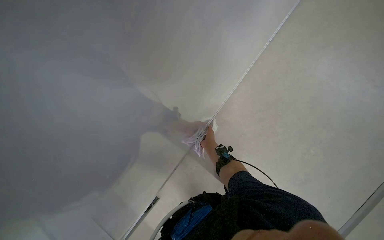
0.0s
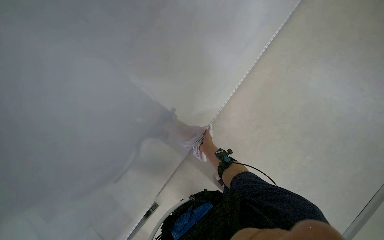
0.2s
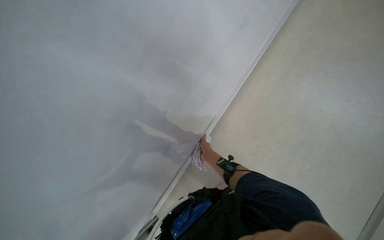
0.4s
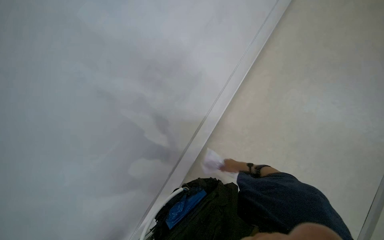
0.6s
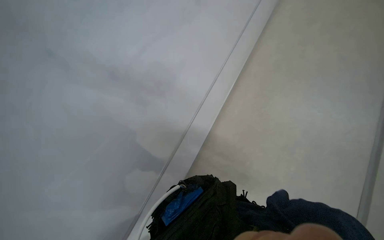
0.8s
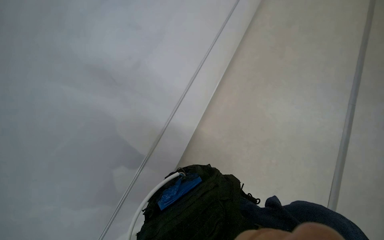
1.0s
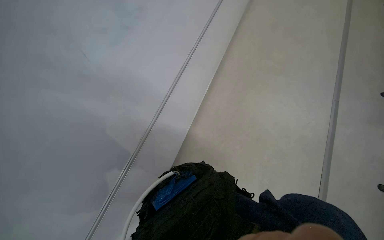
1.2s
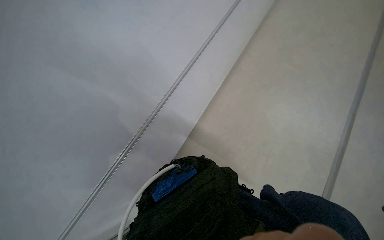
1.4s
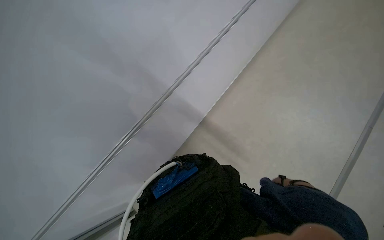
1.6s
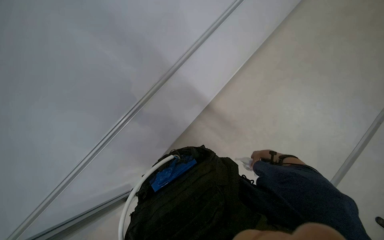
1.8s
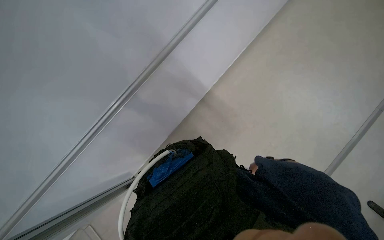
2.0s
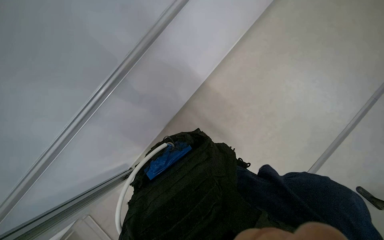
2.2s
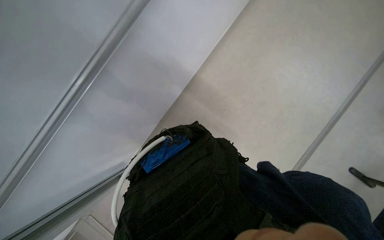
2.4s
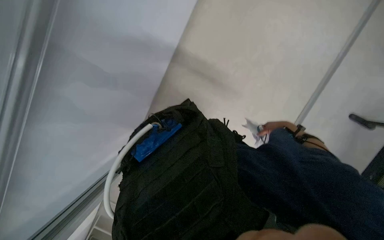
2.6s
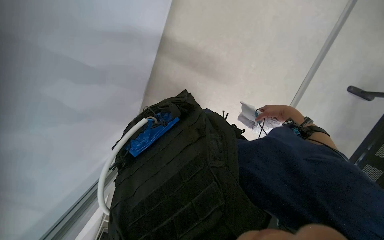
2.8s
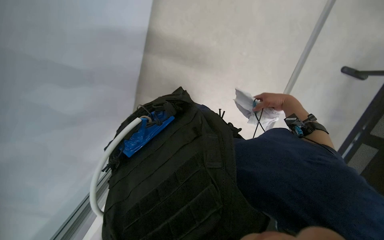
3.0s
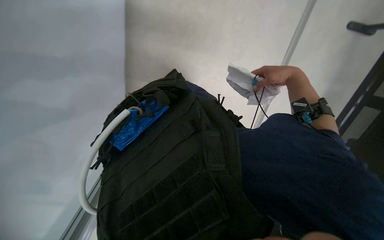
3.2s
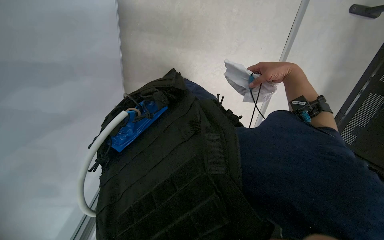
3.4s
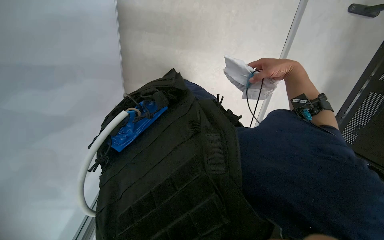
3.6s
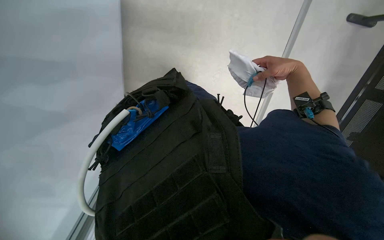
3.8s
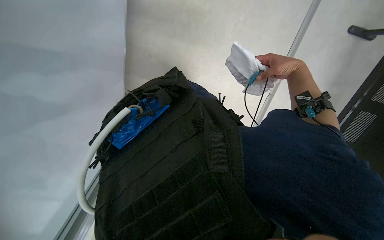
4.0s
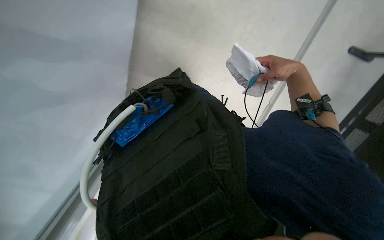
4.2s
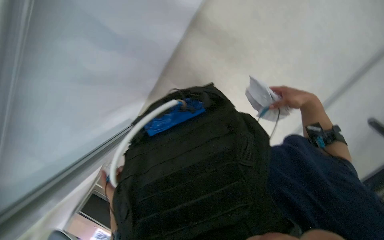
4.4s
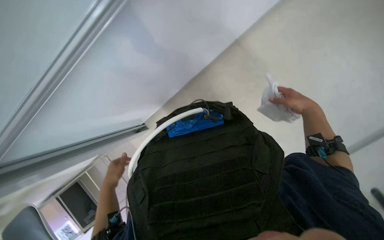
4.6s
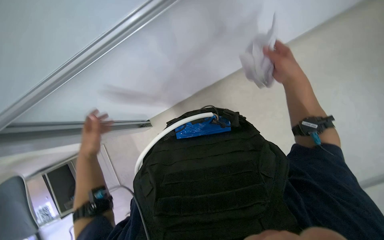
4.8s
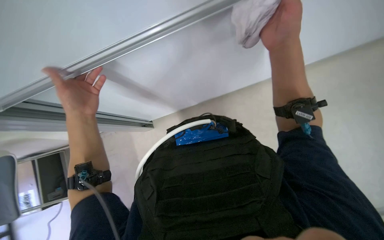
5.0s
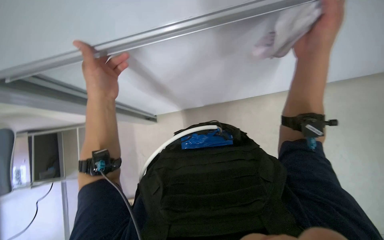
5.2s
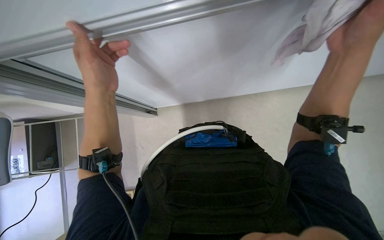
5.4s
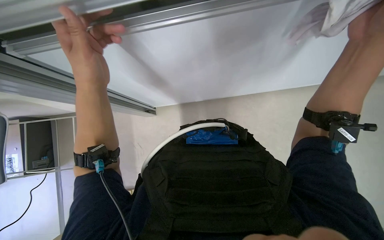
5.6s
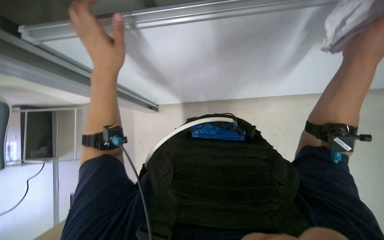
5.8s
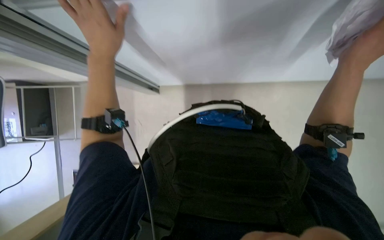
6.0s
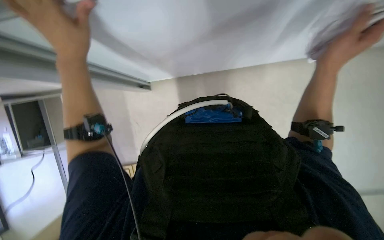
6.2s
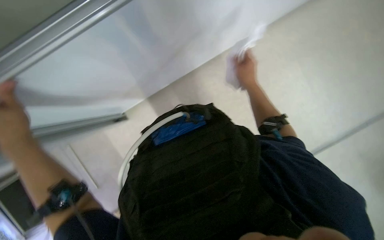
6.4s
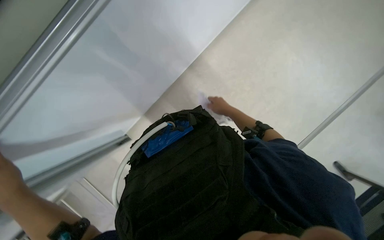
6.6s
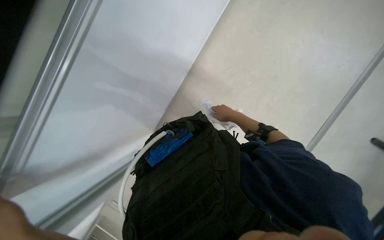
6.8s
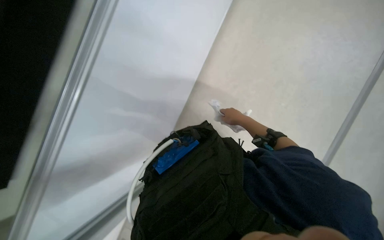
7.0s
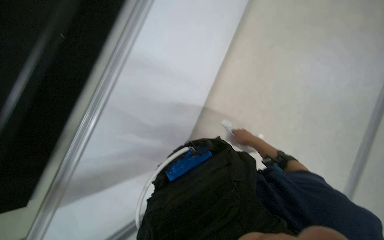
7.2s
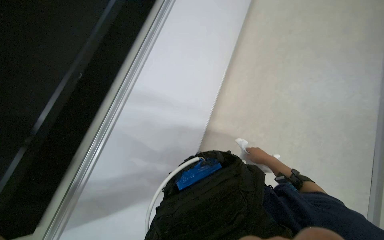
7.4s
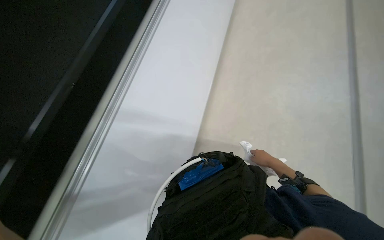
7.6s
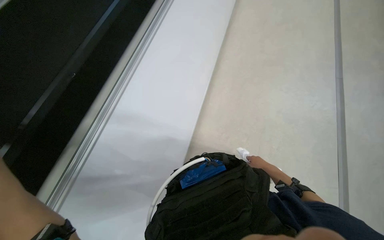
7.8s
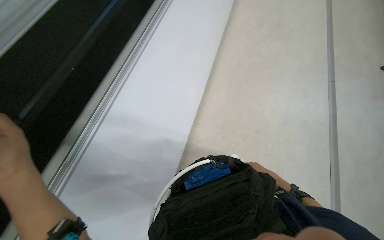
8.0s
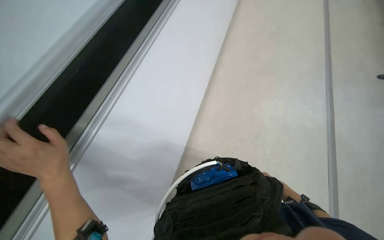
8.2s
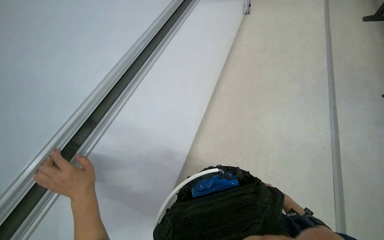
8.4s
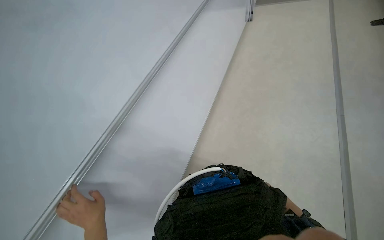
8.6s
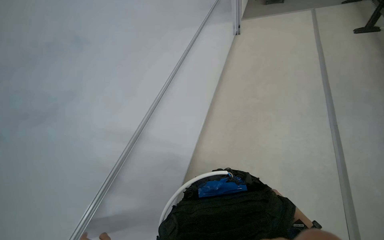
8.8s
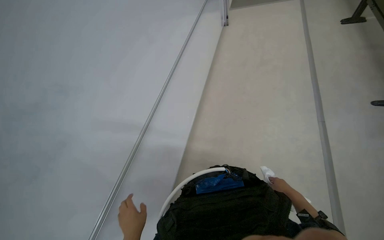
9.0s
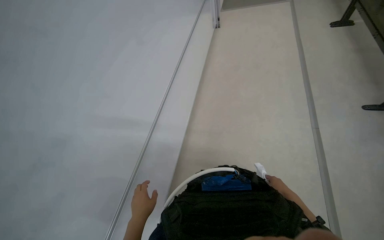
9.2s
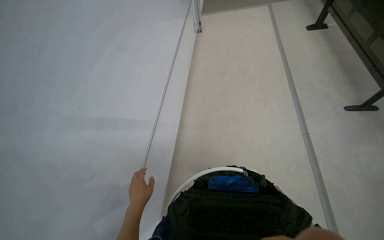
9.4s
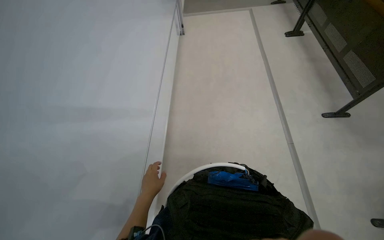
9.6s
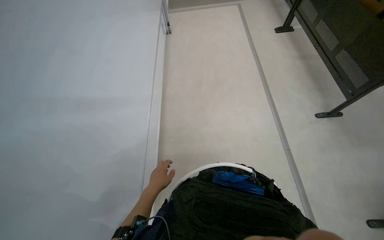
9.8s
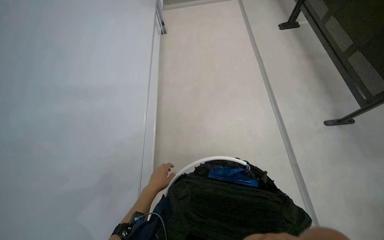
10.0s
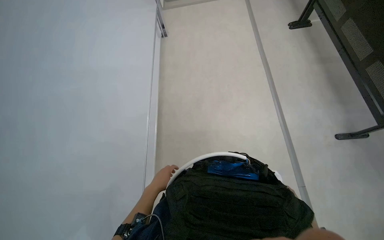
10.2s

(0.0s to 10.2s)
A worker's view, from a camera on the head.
Job: wiping surfaces.
The whole recording: Wiping classroom surfaces. The worker wipes various surfaces in the classroom, including the whiteboard and a chair.
0.0s - 1.4s: The wearer looks roughly 10 degrees further upward.
4.4s - 5.8s: The wearer looks about 15 degrees further downward. The right hand moves nearer to the camera and up the picture, some 20 cm.
5.8s - 7.2s: The scene turns roughly 40 degrees counterclockwise in the picture.
7.2s - 8.8s: The view tilts roughly 20 degrees upward.
8.8s - 10.2s: The camera travels about 70 cm. The wearer looks roughly 20 degrees further to the right.

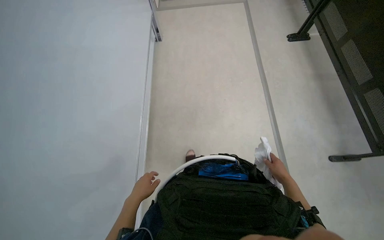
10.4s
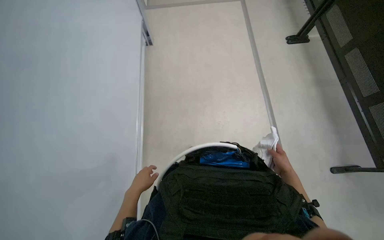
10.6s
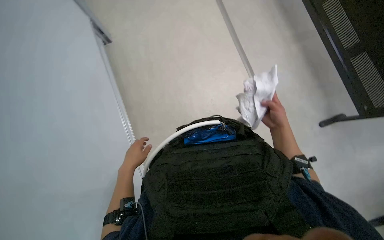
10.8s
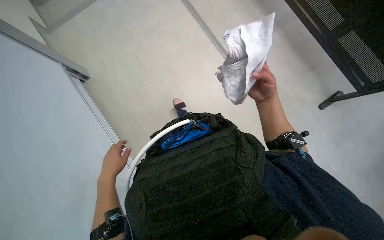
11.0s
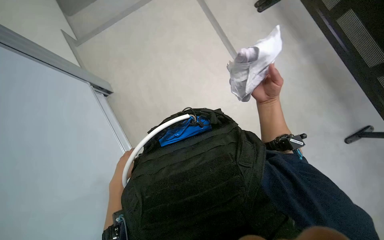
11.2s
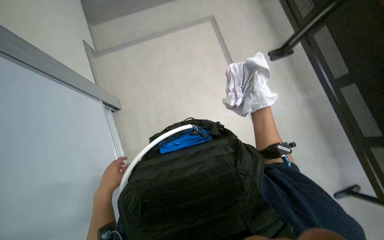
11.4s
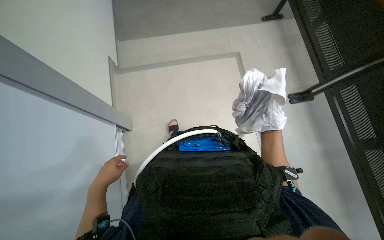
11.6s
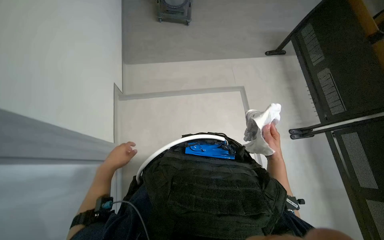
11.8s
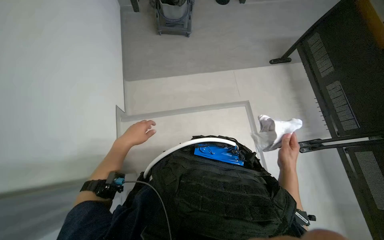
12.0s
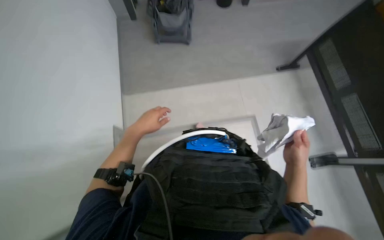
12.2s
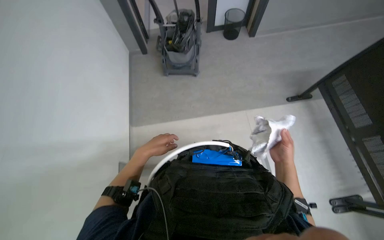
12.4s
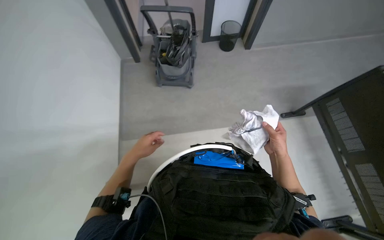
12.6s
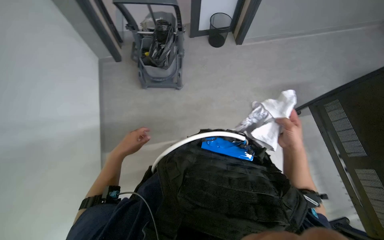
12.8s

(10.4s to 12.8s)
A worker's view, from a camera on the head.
Job: wiping surfaces.
The whole recording: Wiping classroom surfaces. The worker wipes various surfaces in the classroom, including the whiteboard and a chair.
10.4s - 11.6s: The left hand shifts some 40 cm up the picture.
11.6s - 12.8s: The wearer moves about 60 cm. The wearer looks about 15 degrees further upward.

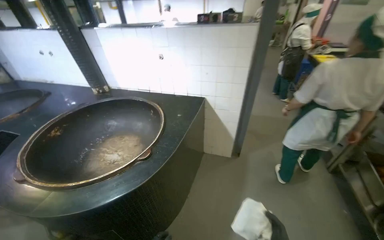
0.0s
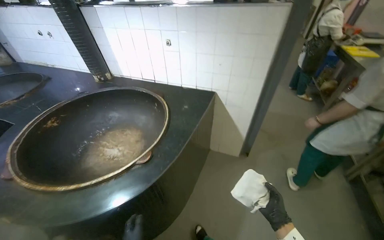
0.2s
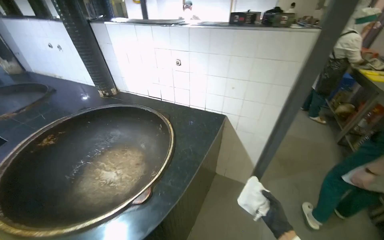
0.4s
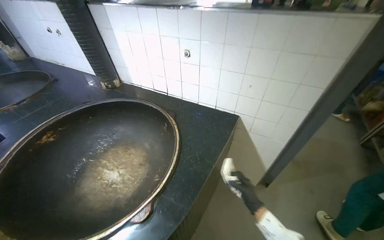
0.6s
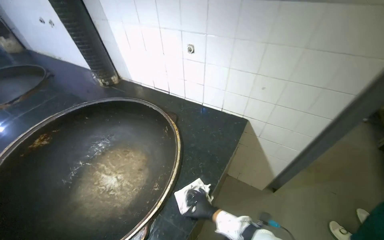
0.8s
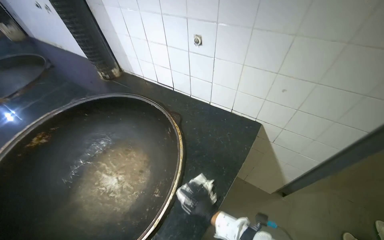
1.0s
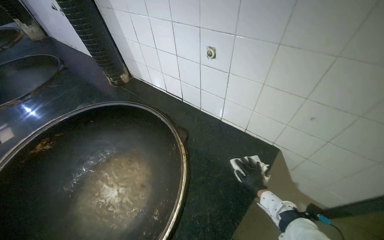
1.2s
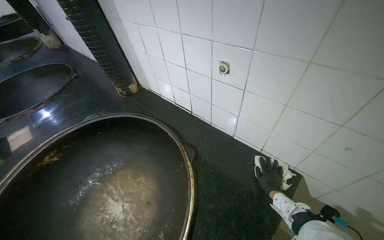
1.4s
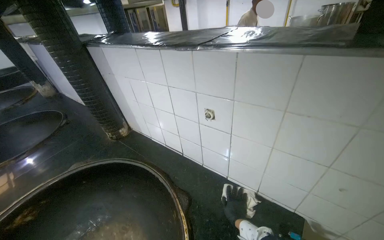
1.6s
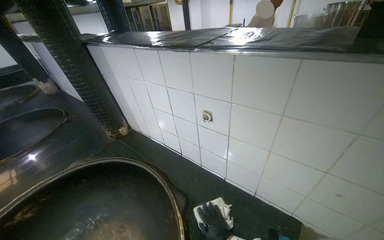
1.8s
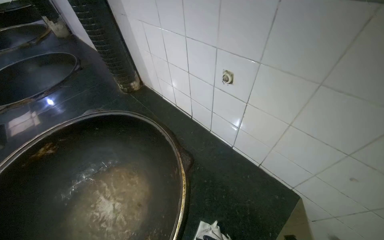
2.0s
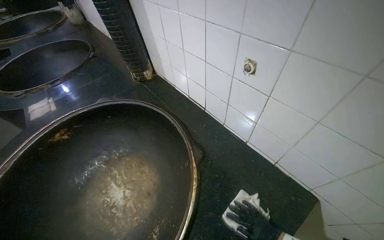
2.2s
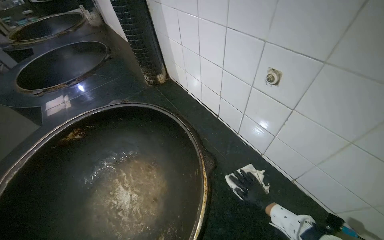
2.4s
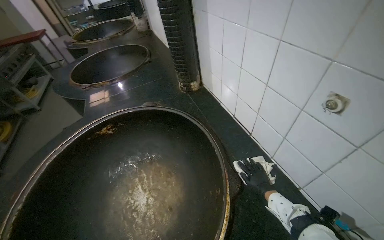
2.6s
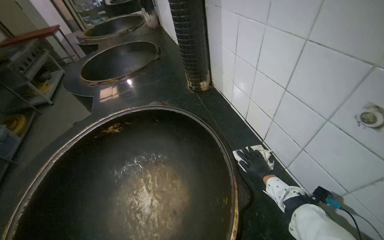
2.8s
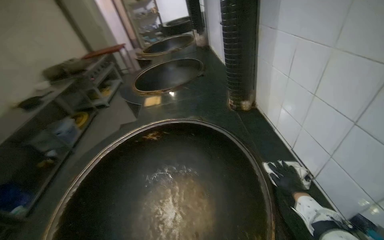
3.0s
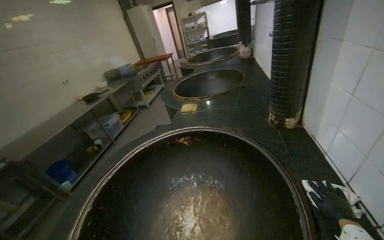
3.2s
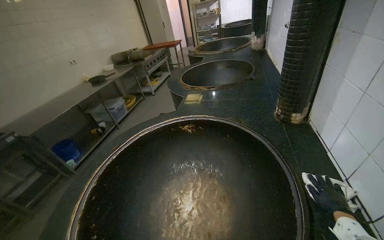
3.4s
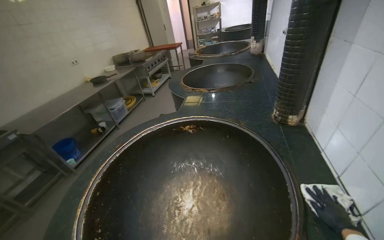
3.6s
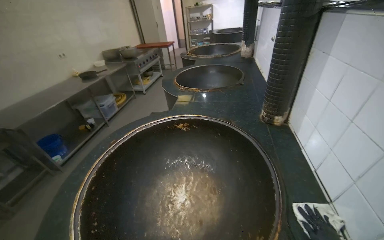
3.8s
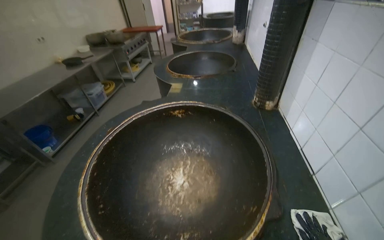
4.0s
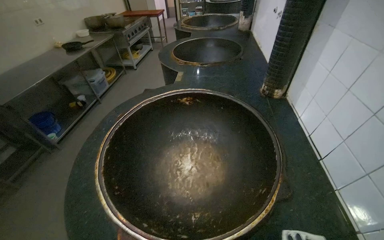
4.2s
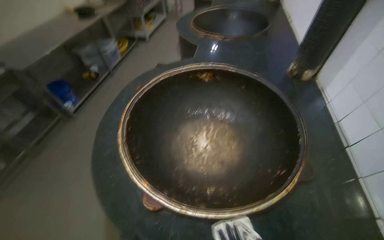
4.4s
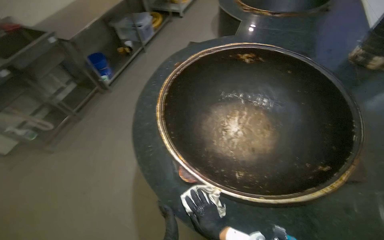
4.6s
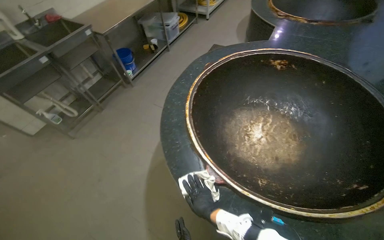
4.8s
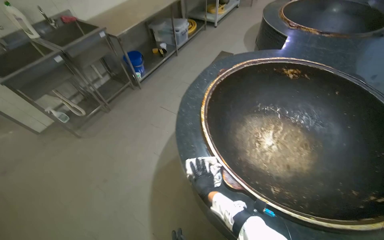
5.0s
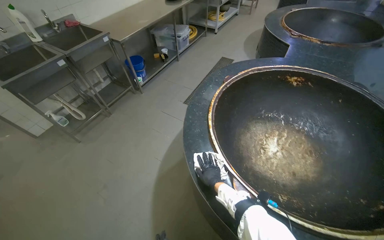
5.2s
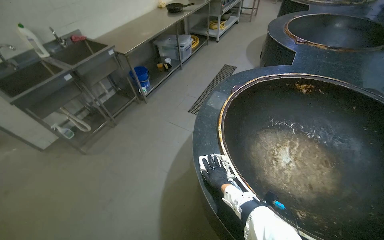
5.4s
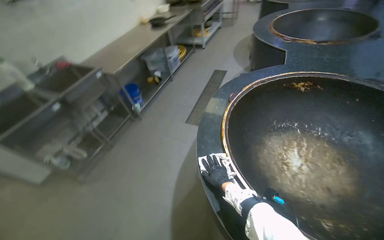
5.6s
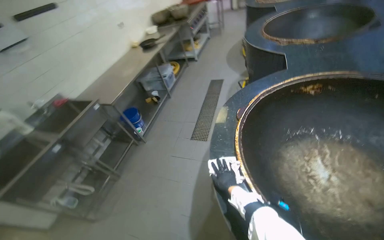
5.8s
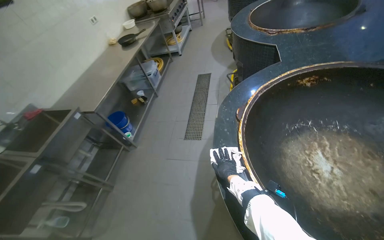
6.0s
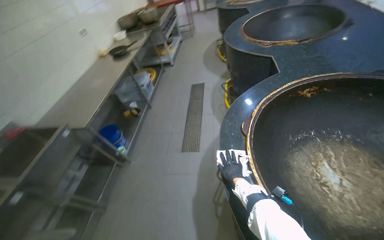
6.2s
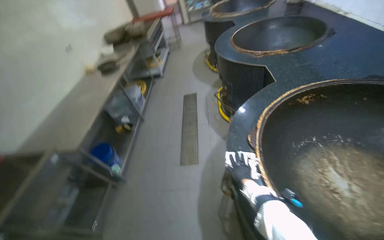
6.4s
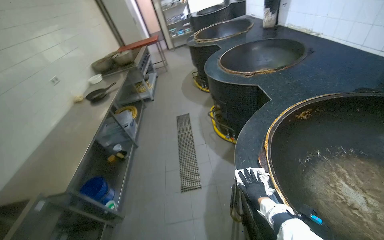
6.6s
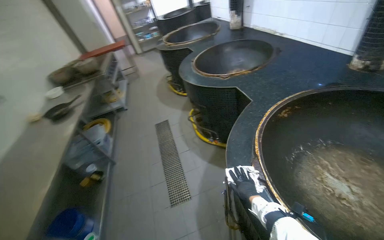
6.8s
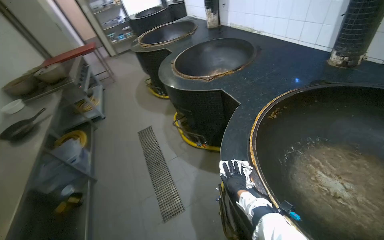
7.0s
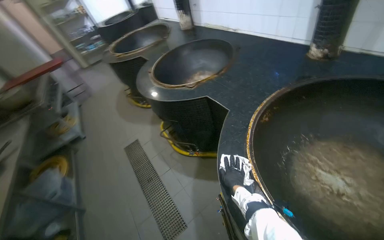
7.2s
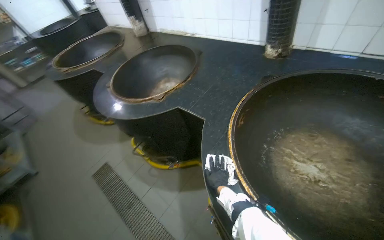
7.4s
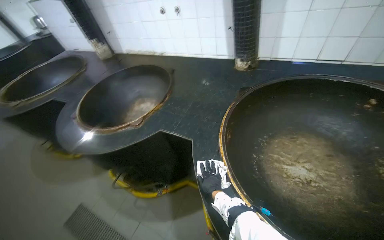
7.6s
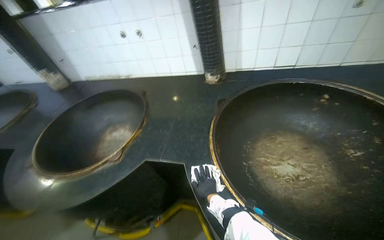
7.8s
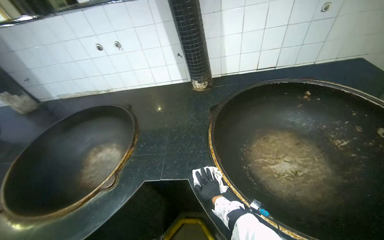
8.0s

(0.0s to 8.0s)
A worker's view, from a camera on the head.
Job: wiping surfaces.
The whole recording: Wiping kitchen countertop. The worker wipes the kitchen countertop around the large cooking pots with a white cloth.
0.0s - 1.6s: The wearer moves roughly 1 m. The wearer's head swings some 20 degrees to the left.
1.6s - 3.2s: The head turns to the left by roughly 65 degrees.
3.2s - 4.8s: The wearer moves approximately 50 cm. The view tilts some 25 degrees downward.
4.8s - 6.4s: The head travels about 70 cm. The wearer looks approximately 30 degrees further to the right. The view tilts roughly 15 degrees upward.
6.4s - 8.0s: The head travels some 80 cm. The head rotates some 90 degrees to the right. The view tilts roughly 20 degrees upward.
